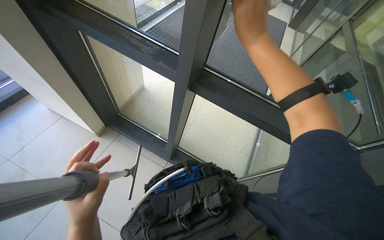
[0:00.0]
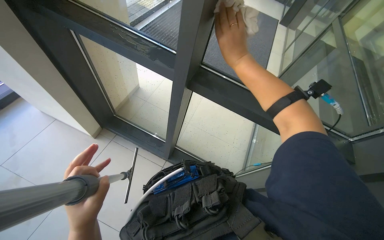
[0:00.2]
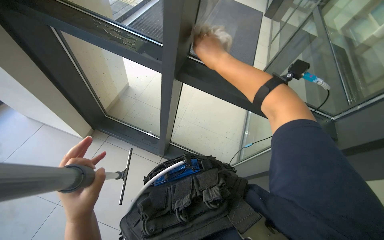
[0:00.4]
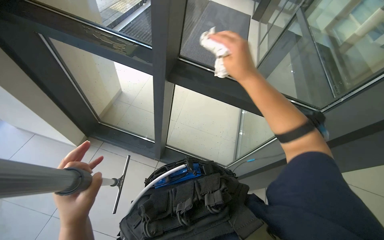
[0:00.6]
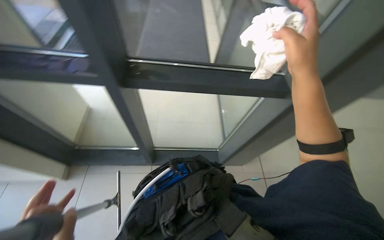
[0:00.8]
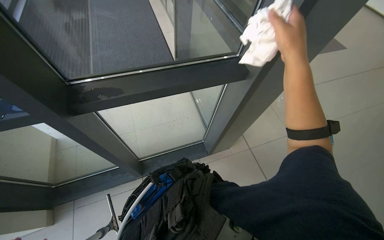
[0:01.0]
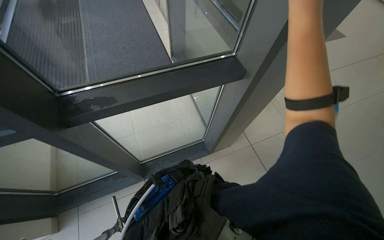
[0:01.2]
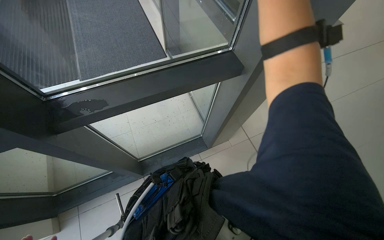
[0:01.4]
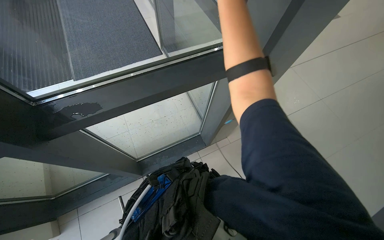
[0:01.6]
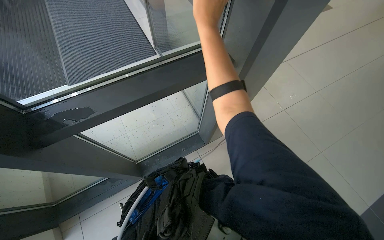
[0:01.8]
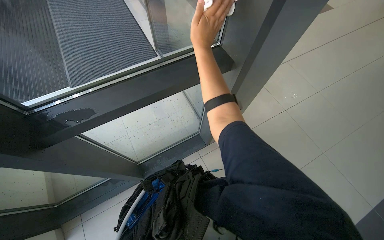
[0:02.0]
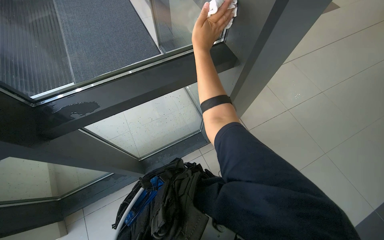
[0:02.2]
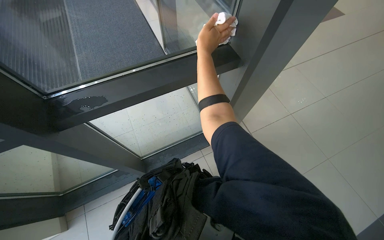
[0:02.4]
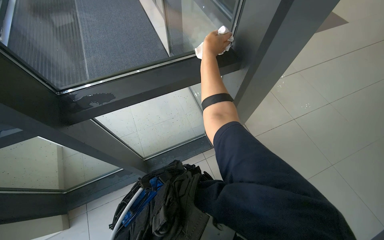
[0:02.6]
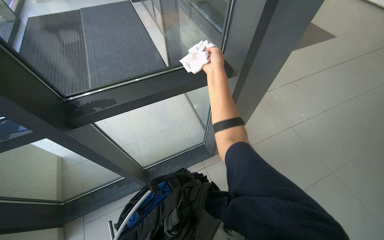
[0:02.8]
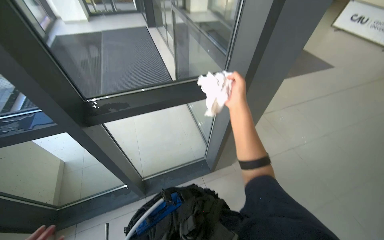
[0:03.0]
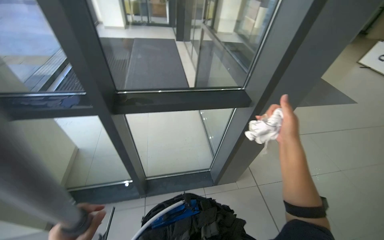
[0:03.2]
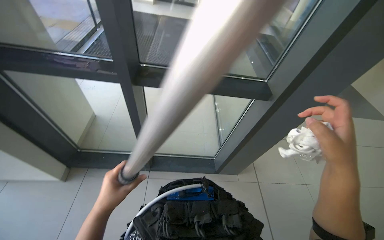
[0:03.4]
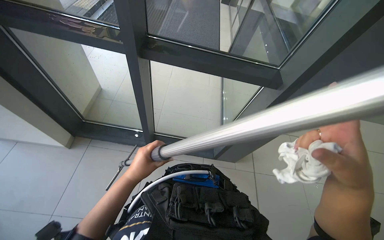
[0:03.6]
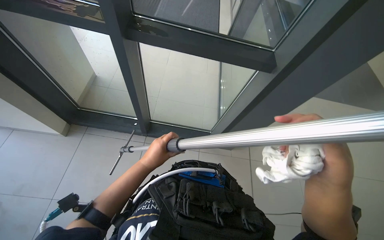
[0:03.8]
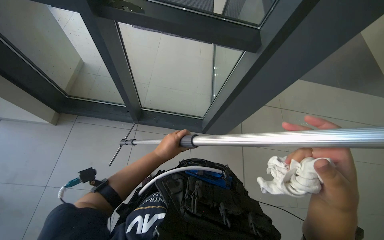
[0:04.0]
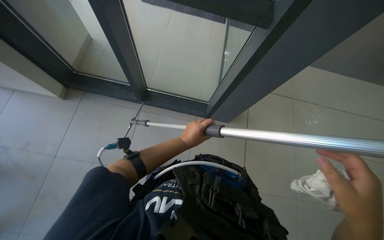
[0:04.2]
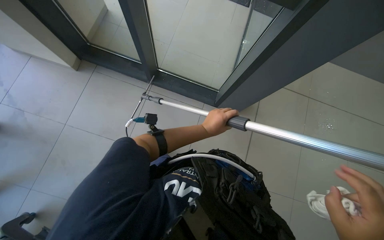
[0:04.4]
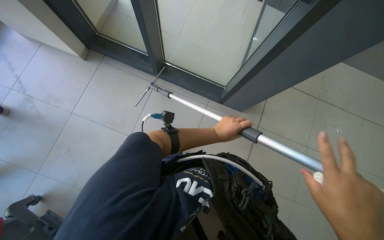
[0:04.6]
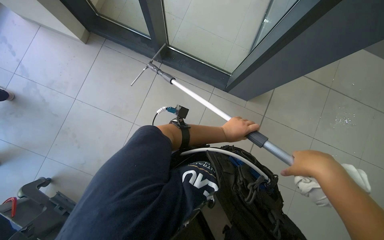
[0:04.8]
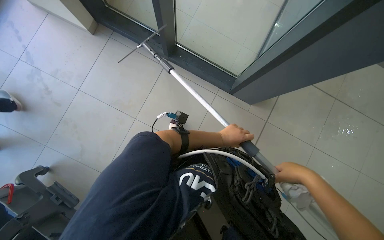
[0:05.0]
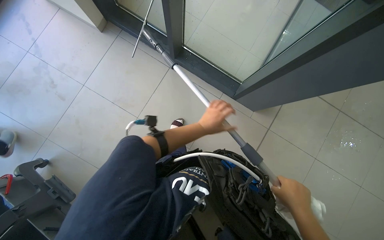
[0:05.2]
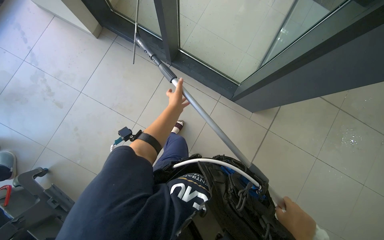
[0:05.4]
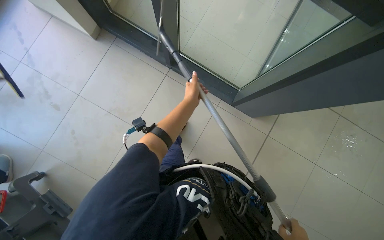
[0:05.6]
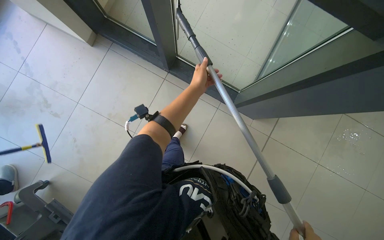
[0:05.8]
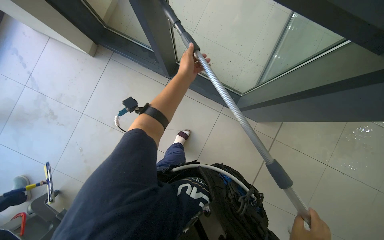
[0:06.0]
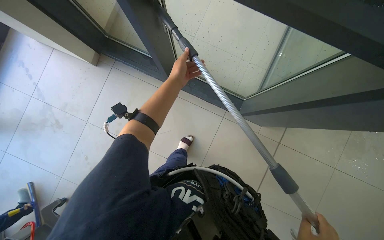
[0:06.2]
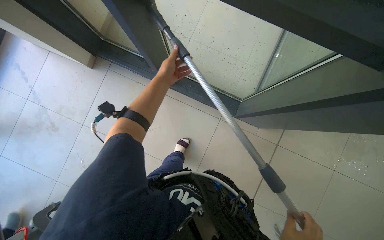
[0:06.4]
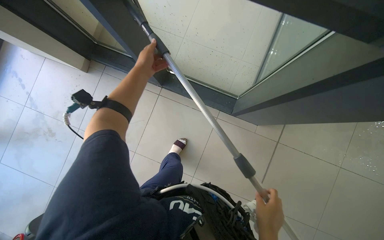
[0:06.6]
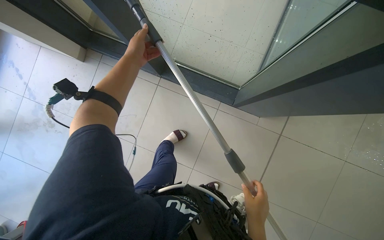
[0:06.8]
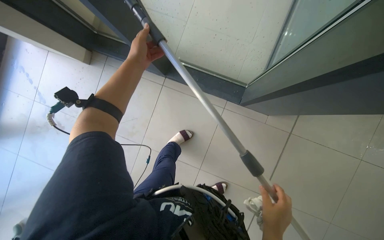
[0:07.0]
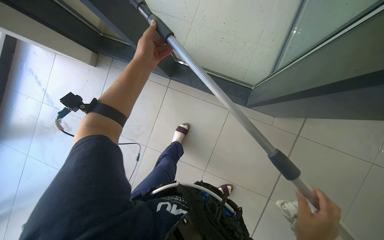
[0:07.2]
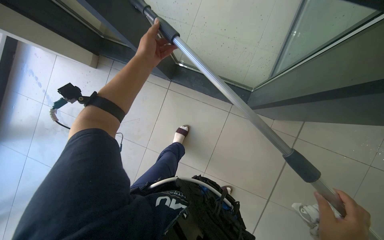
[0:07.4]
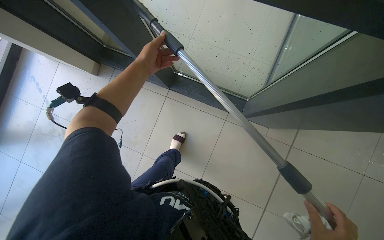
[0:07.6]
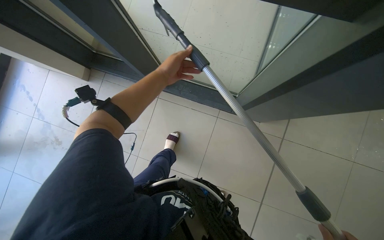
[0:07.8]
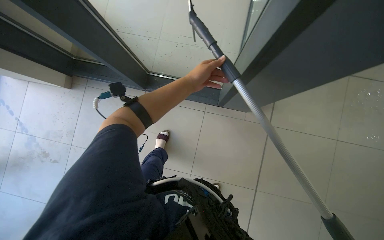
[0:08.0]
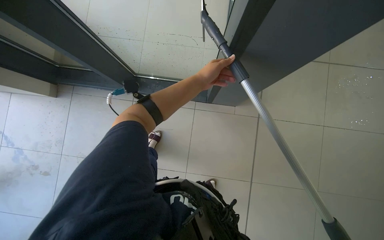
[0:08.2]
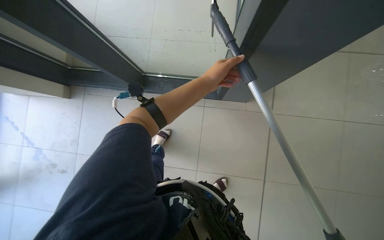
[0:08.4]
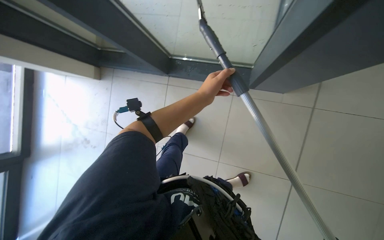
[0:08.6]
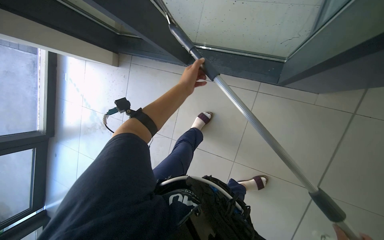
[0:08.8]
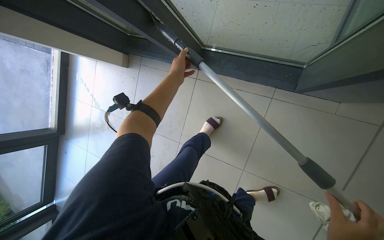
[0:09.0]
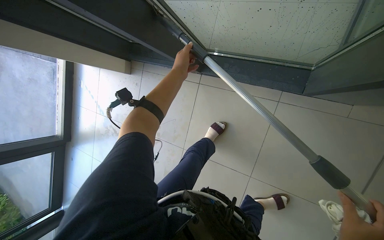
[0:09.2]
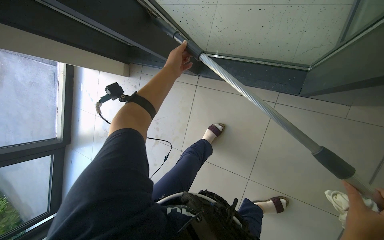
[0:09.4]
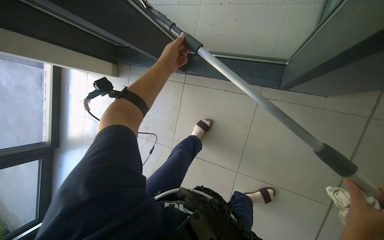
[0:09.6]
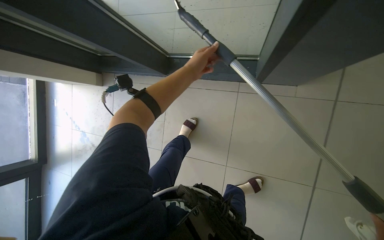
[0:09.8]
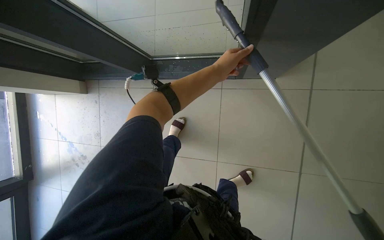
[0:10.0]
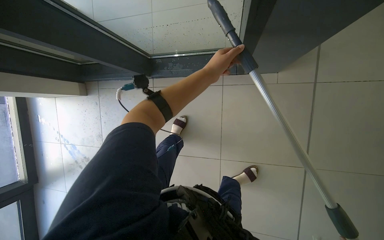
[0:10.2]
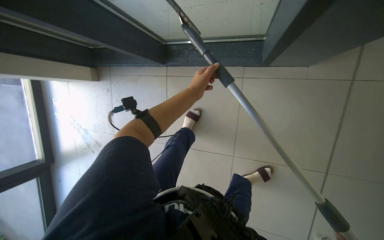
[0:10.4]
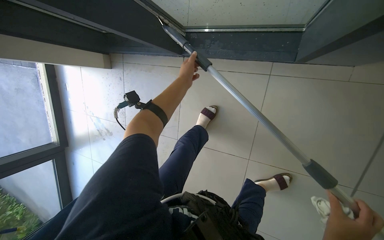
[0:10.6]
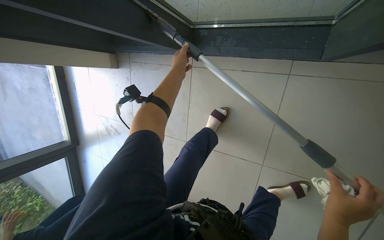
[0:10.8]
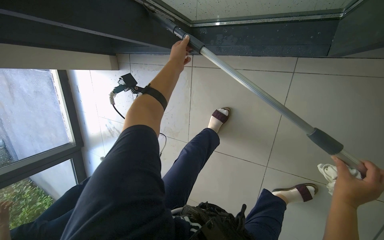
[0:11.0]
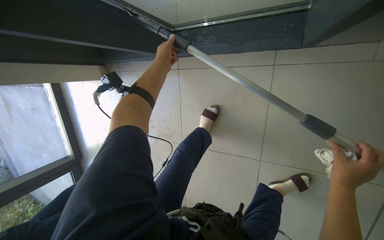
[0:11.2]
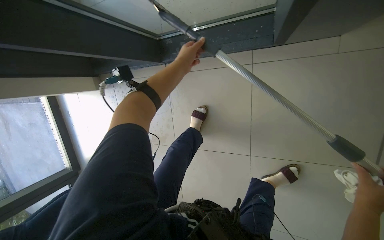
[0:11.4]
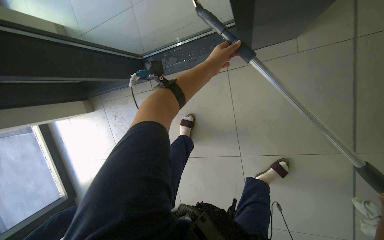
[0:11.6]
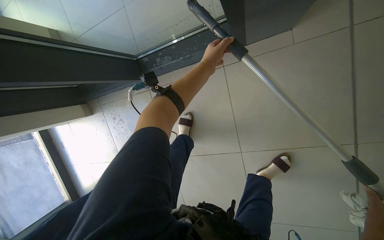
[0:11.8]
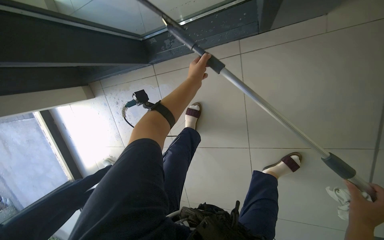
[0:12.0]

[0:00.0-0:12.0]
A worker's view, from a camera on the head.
Job: cleaning windows.
The whole recording: Cleaning glass panels. The worker cleans large glass panels using a long-handled squeegee and a cloth.
0:00.0 to 0:01.6: The head turns to the right by roughly 50 degrees.
0:03.0 to 0:04.4: The view tilts some 20 degrees downward. The scene rotates clockwise by approximately 30 degrees.
0:04.4 to 0:06.0: The left hand shifts some 40 cm up the picture.
0:09.0 to 0:10.4: The left hand moves to the right and down the picture, approximately 30 cm.
0:10.4 to 0:12.0: The left hand travels to the left and back again, some 15 cm each way.

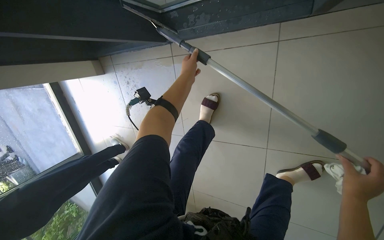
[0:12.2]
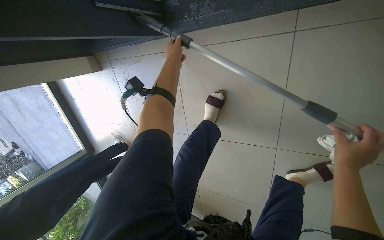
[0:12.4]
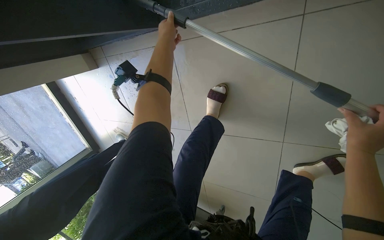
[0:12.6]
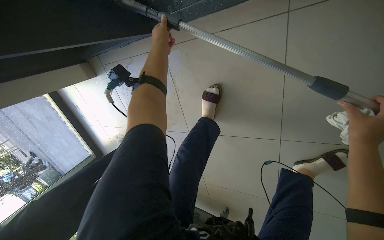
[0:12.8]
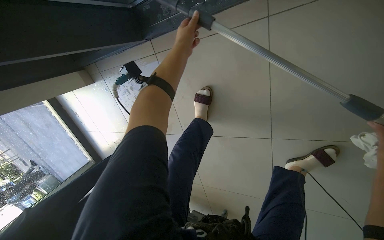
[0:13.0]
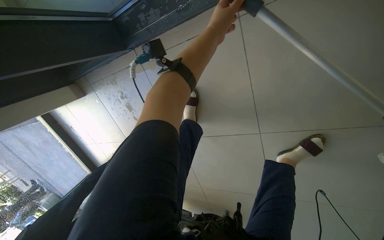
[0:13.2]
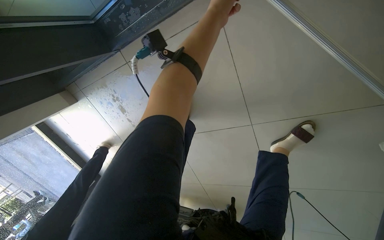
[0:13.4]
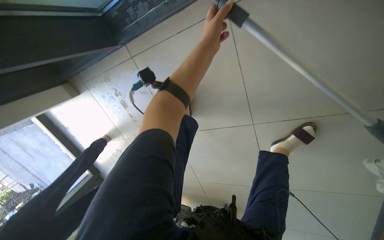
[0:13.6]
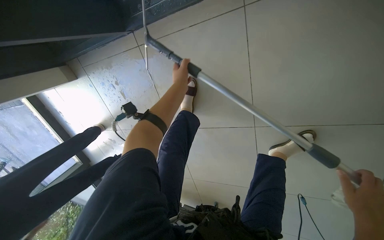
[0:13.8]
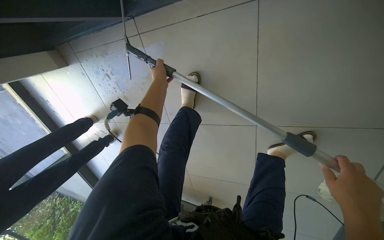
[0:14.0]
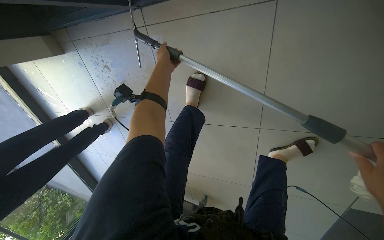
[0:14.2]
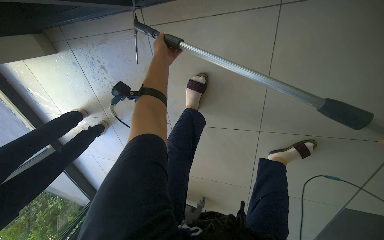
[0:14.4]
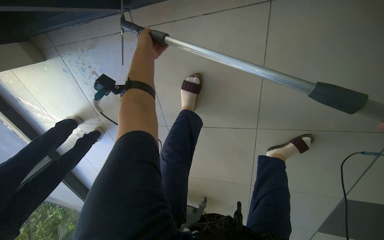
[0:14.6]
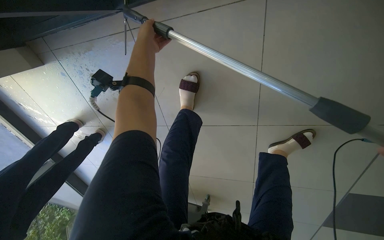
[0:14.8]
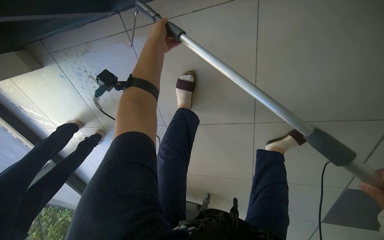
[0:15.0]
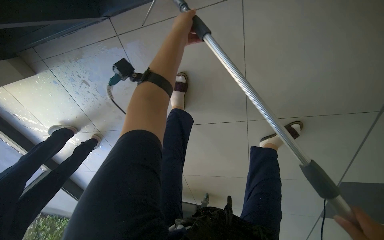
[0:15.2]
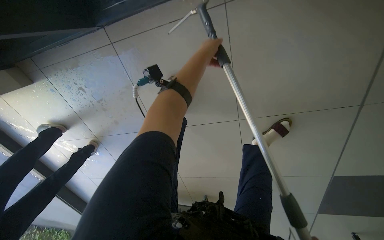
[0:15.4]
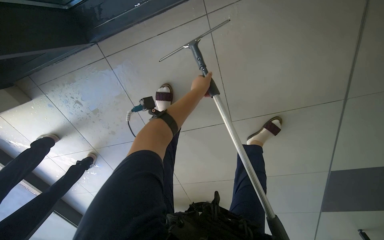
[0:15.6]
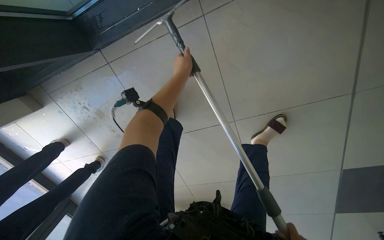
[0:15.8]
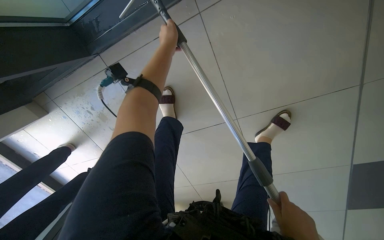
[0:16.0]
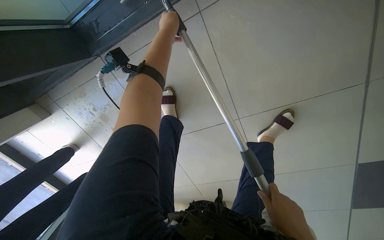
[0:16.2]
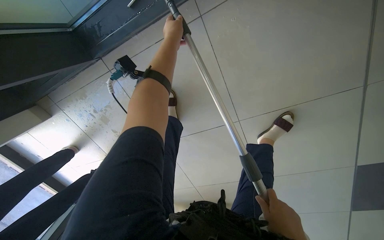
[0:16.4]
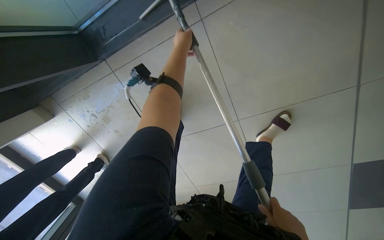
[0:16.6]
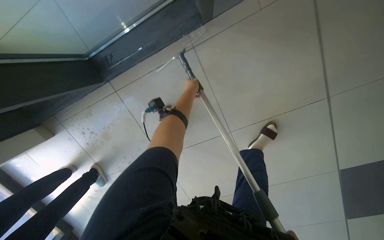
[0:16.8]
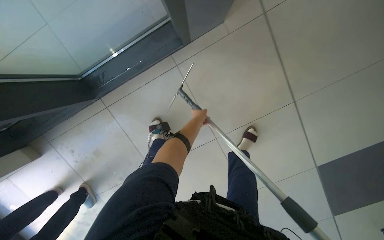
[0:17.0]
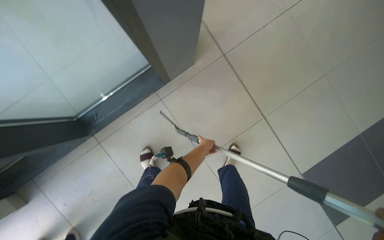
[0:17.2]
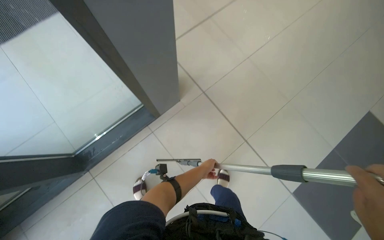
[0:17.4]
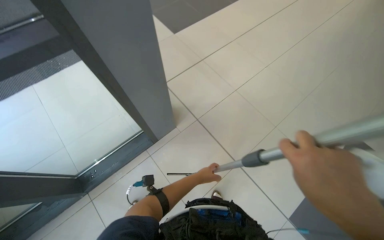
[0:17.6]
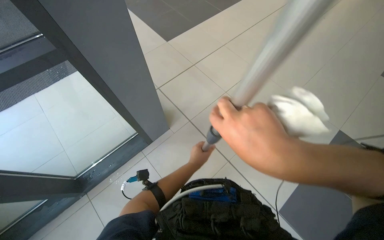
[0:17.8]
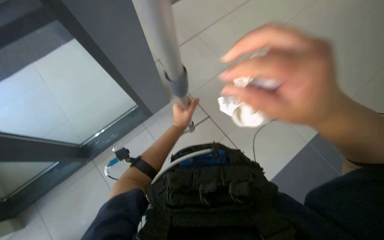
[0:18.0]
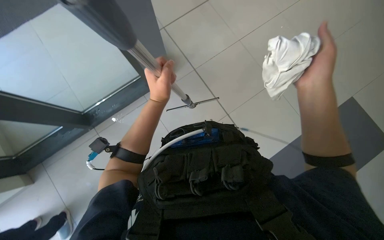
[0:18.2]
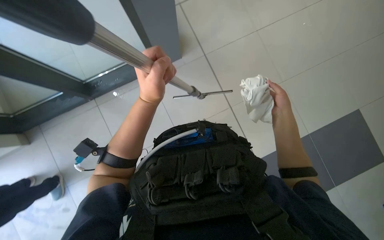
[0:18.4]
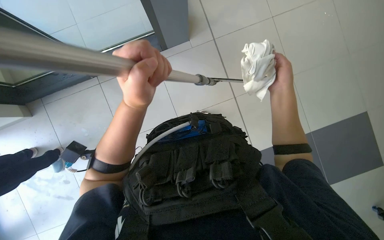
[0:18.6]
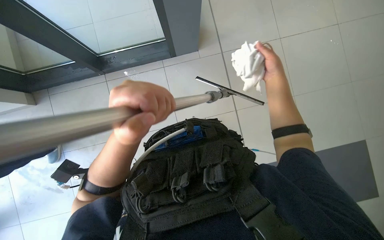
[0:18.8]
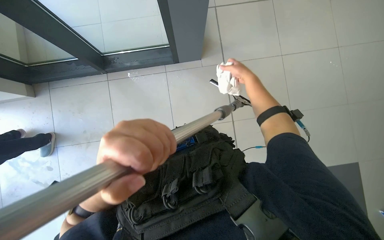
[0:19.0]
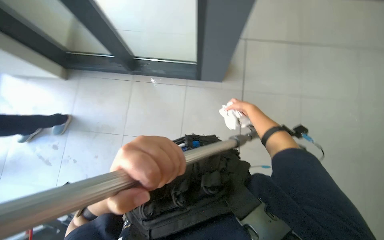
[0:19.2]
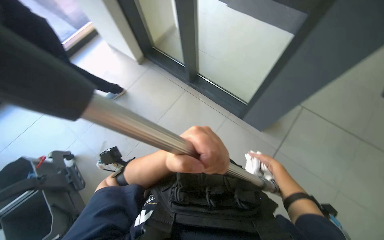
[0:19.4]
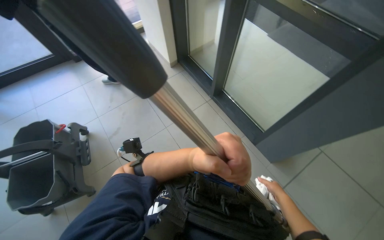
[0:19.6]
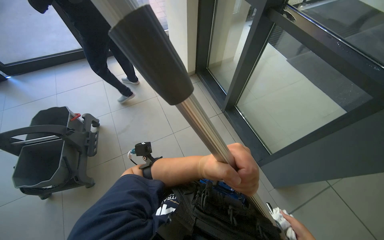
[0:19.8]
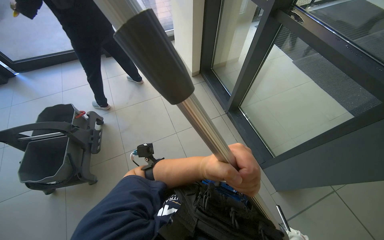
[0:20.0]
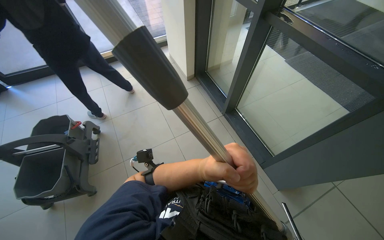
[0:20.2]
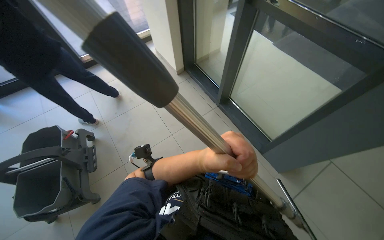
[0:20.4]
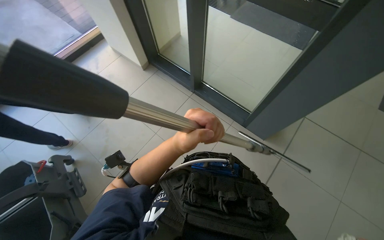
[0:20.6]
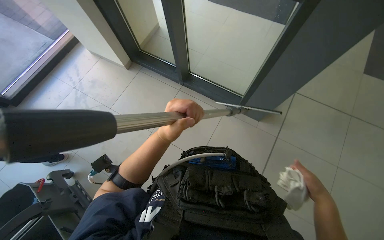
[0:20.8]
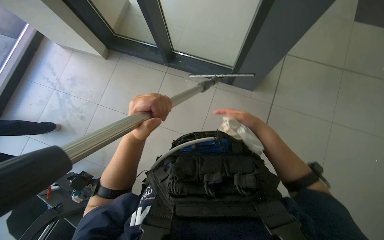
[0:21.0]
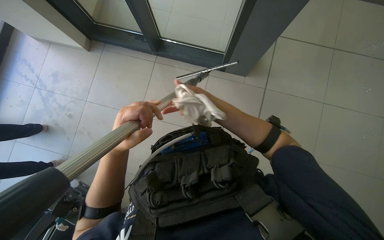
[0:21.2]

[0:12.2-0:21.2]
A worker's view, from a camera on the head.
Job: cleaning windows.
The whole recording: Cleaning glass panels. The worker cleans large glass panels using a long-handled squeegee and a cloth.
0:12.2 to 0:13.8: The left hand travels nearer to the camera and back again, approximately 10 cm each way.
0:13.8 to 0:15.2: The left hand goes about 10 cm up the picture.
0:15.2 to 0:16.6: The left hand reaches some 10 cm down the picture, then returns.
0:16.6 to 0:18.2: The camera is carried approximately 70 cm. The head turns to the right by approximately 15 degrees. The camera pitches upward, by about 30 degrees.
0:18.2 to 0:19.8: The head turns to the left by about 80 degrees. The camera pitches upward, by about 30 degrees.
0:19.8 to 0:21.2: The head rotates roughly 50 degrees to the right. The camera pitches downward, by about 20 degrees.
